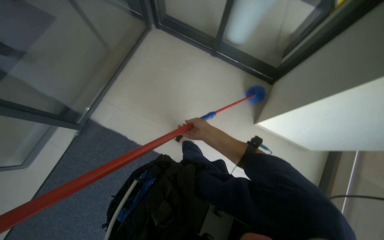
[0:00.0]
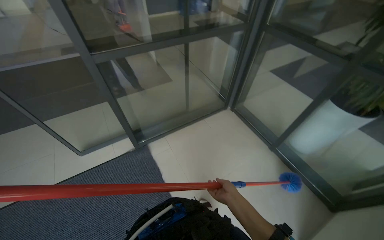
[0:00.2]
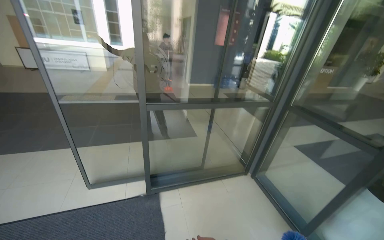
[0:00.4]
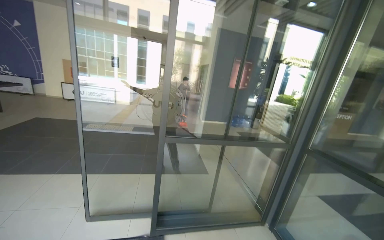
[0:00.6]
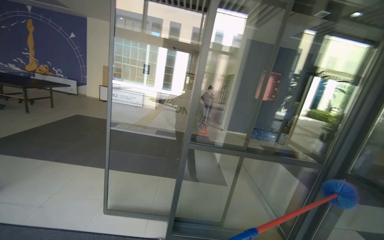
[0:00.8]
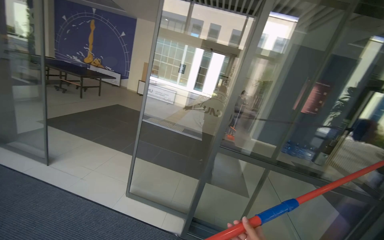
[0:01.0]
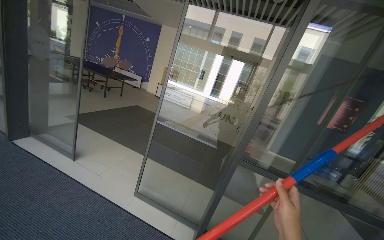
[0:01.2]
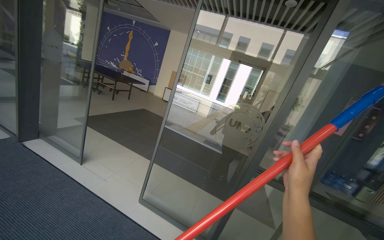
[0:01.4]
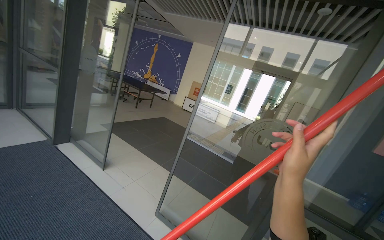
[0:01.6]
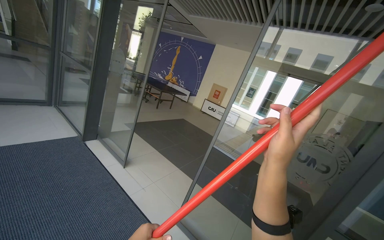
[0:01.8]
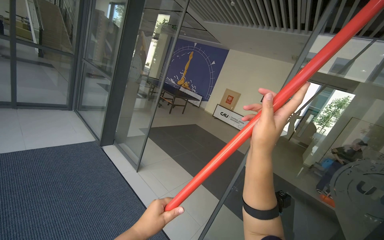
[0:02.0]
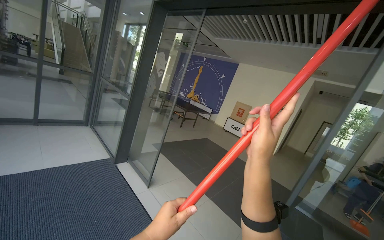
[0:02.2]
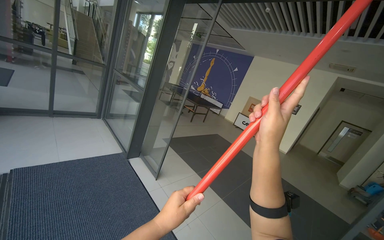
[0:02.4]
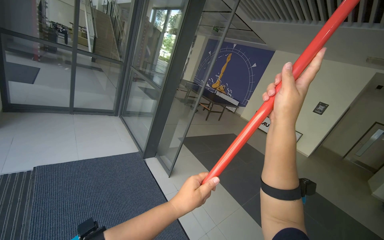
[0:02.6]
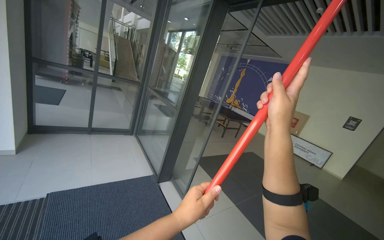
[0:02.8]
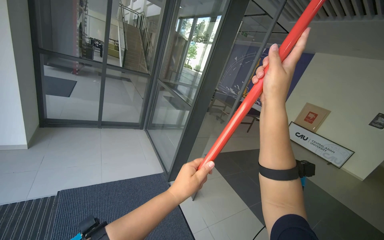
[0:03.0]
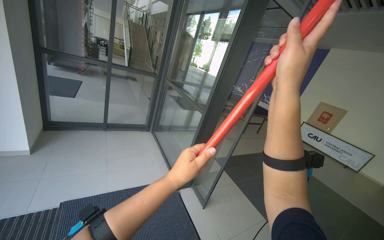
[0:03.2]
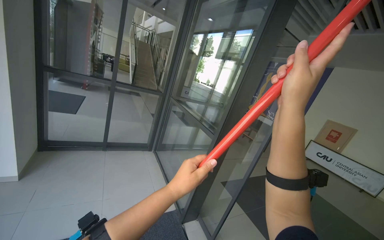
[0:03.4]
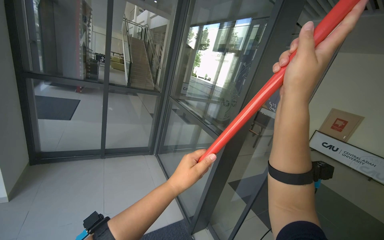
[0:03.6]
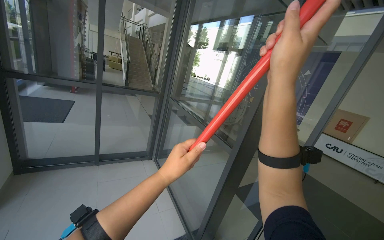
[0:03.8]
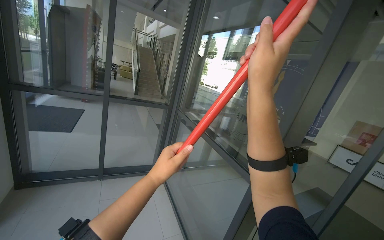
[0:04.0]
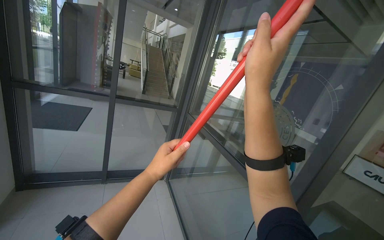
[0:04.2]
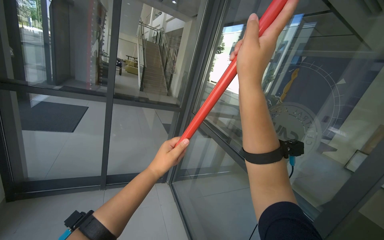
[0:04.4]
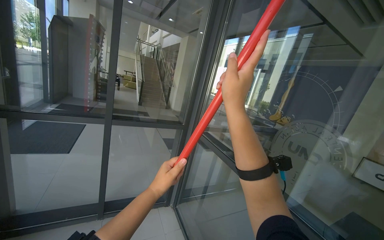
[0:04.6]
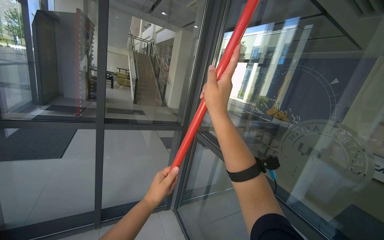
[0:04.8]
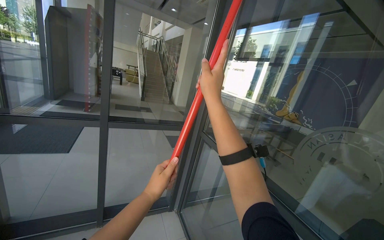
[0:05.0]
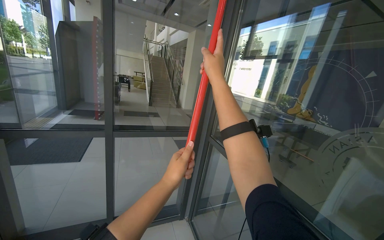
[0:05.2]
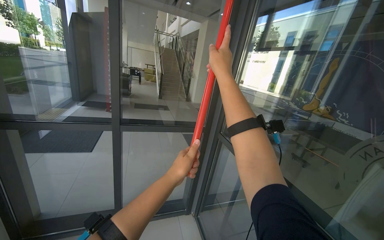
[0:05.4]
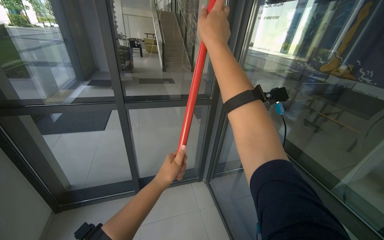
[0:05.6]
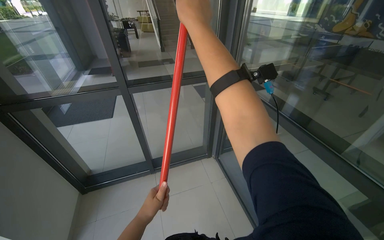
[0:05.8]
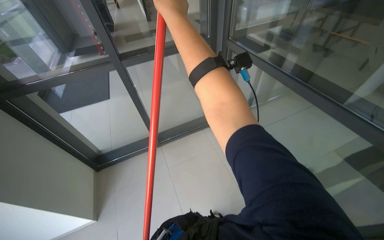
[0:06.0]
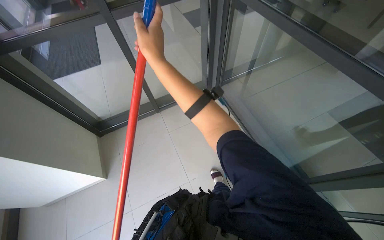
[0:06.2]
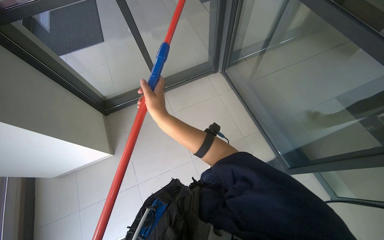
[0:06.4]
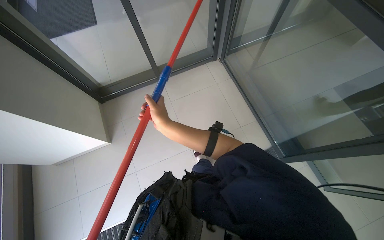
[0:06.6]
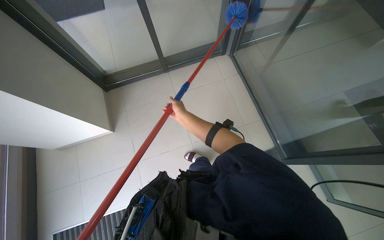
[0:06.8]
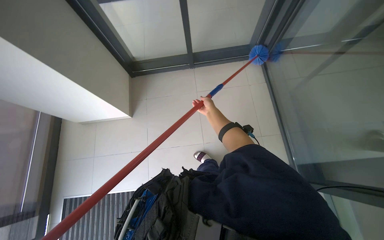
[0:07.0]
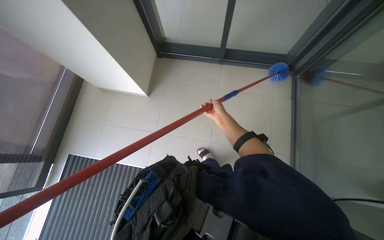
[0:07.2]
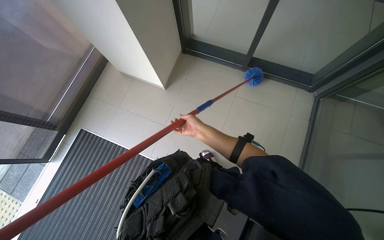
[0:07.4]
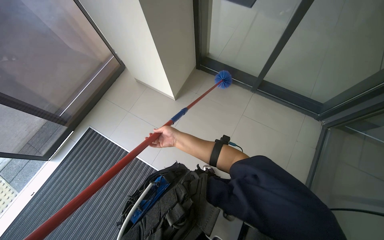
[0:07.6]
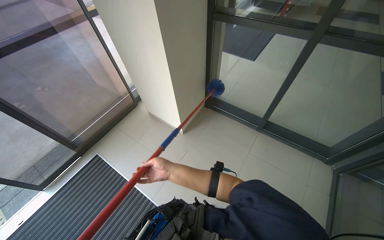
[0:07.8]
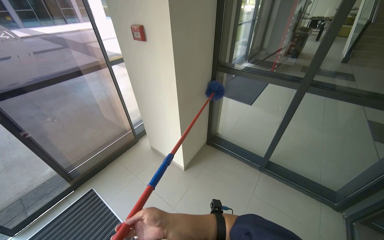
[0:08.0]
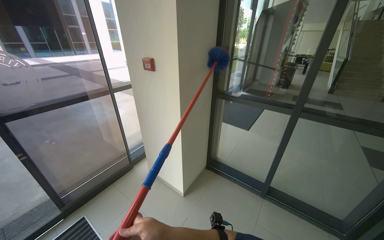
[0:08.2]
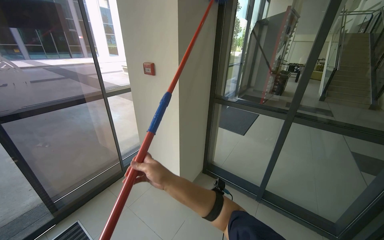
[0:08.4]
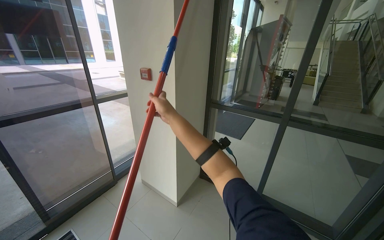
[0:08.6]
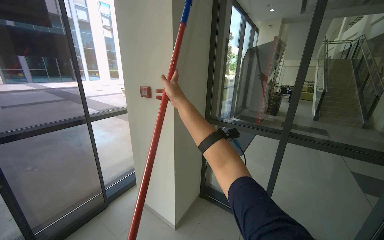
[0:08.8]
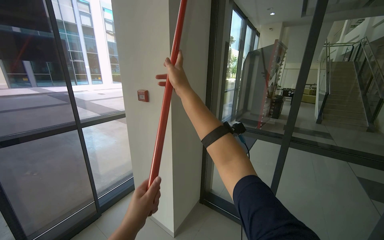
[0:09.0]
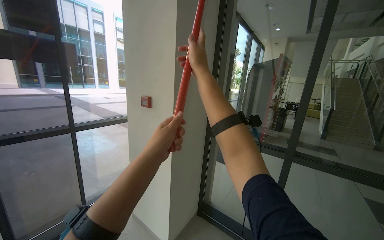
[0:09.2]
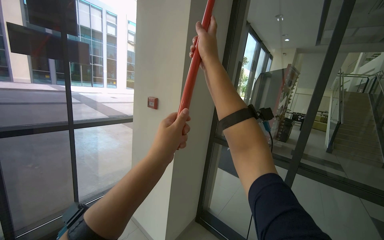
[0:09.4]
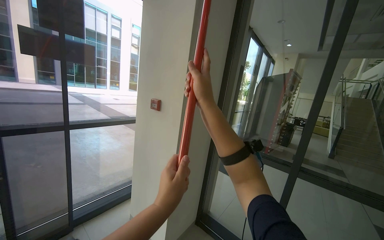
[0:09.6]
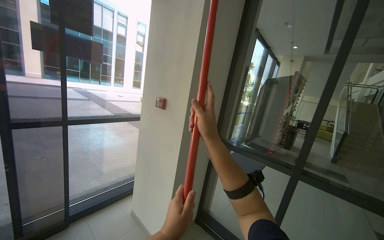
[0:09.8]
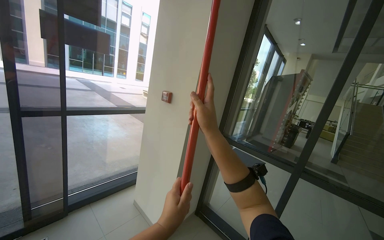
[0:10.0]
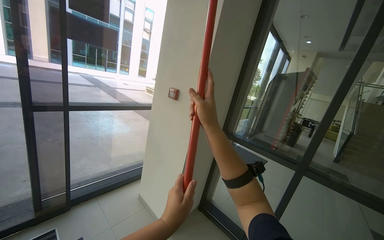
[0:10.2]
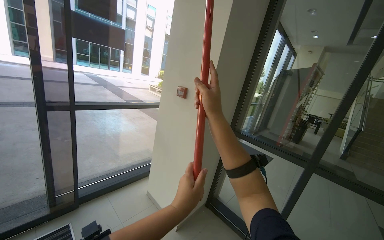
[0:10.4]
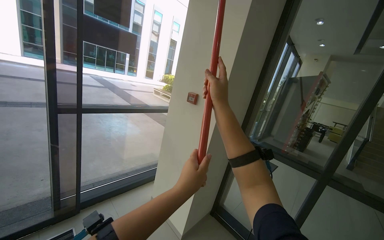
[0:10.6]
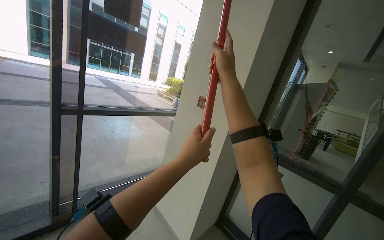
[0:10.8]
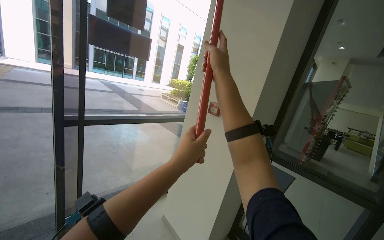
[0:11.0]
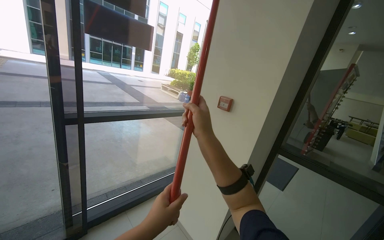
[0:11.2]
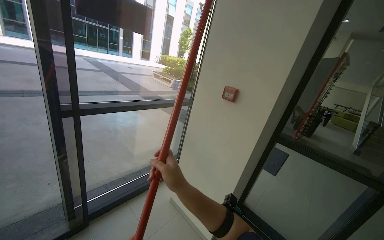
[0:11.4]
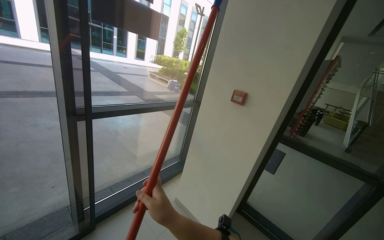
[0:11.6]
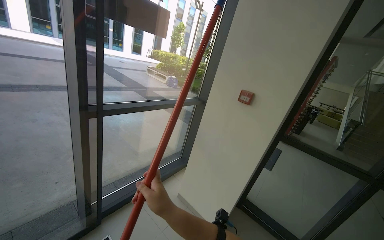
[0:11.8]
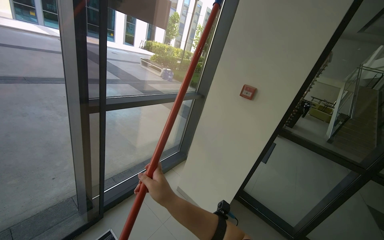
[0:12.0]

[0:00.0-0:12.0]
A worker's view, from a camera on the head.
Job: cleaning windows.
The whole recording: Dusting glass entrance doors and frames. The worker uses a long-handled duster to clean the top and side frames of the glass entrance doors.
0.0 to 1.6 s: The wearer moves about 40 cm. The head turns to the left by approximately 80 degrees. The wearer looks roughly 65 degrees further upward.
1.6 to 3.0 s: The camera travels some 1 m. The view swings roughly 30 degrees to the left.
3.0 to 4.4 s: The wearer moves about 1 m.
4.4 to 6.0 s: The camera travels some 40 cm. The view tips downward by roughly 25 degrees.
6.0 to 7.6 s: The head rotates some 55 degrees to the left. The camera pitches downward, by roughly 25 degrees.
7.6 to 9.0 s: The wearer moves about 1.5 m. The wearer looks approximately 30 degrees further upward.
9.0 to 10.4 s: The left hand moves some 20 cm up the picture and comes back.
10.4 to 12.0 s: The wearer moves roughly 60 cm.

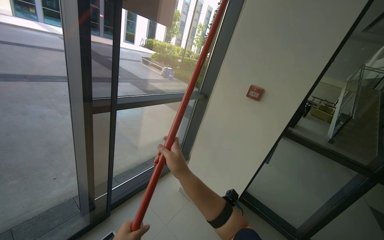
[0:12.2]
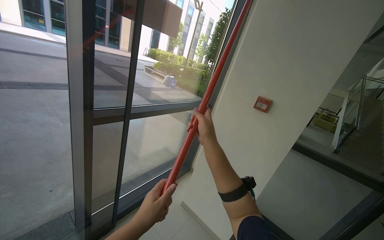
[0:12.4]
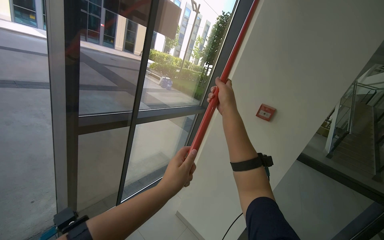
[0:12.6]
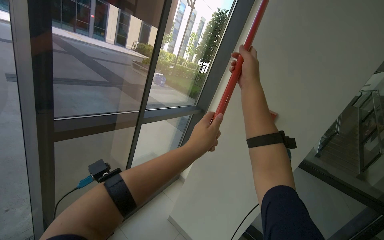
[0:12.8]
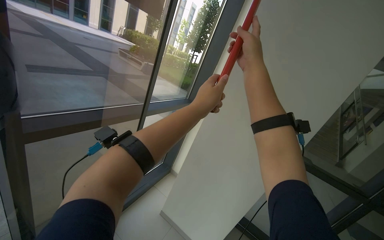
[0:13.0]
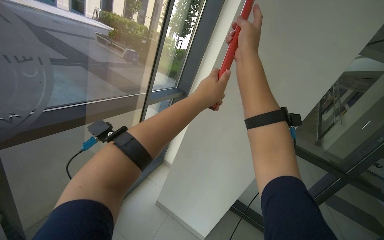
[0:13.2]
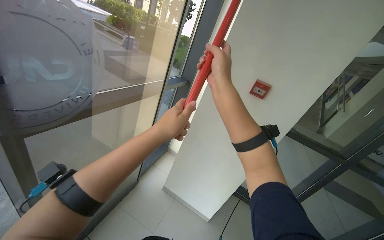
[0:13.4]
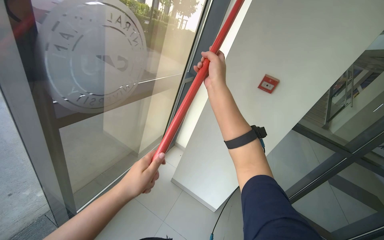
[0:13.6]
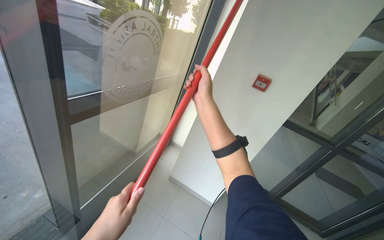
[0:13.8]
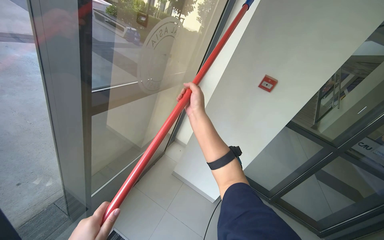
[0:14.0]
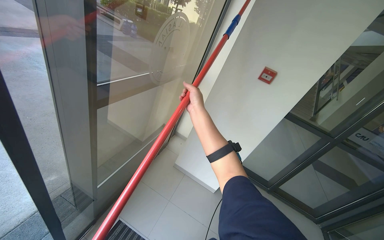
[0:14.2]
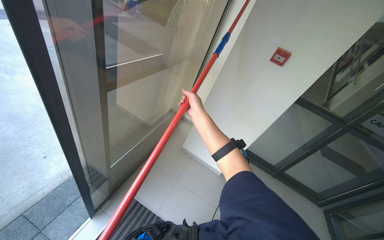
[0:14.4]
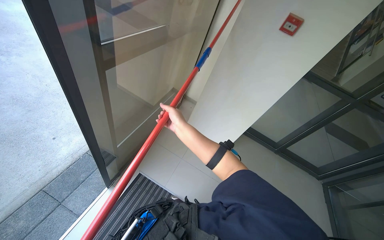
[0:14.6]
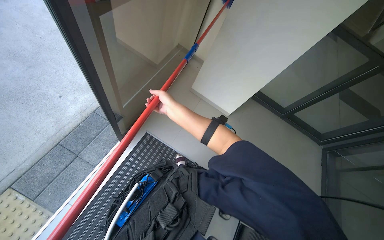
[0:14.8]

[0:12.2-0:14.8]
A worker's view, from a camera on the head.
Job: cleaning windows.
The whole recording: Dusting glass entrance doors and frames. The worker uses a long-handled duster to clean the top and side frames of the glass entrance doors.
12.2 to 13.4 s: The right hand is displaced up the picture by approximately 35 cm.
13.4 to 14.8 s: The view tips downward by some 35 degrees.

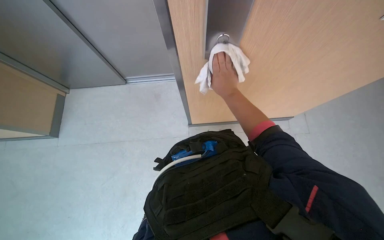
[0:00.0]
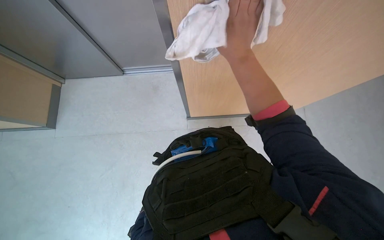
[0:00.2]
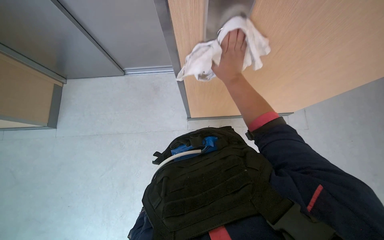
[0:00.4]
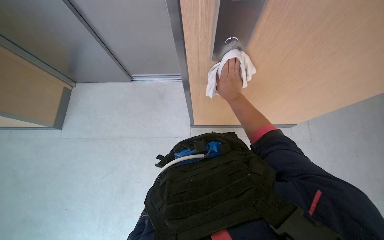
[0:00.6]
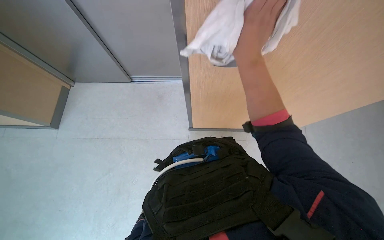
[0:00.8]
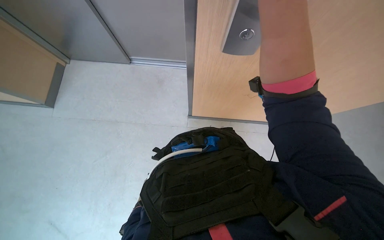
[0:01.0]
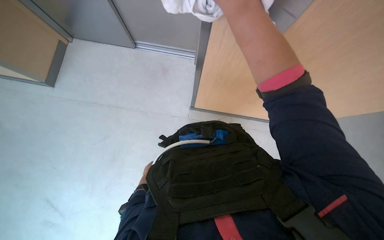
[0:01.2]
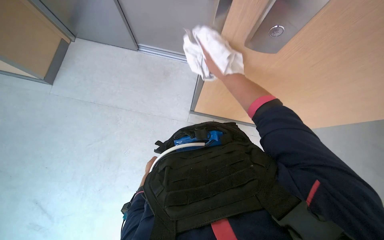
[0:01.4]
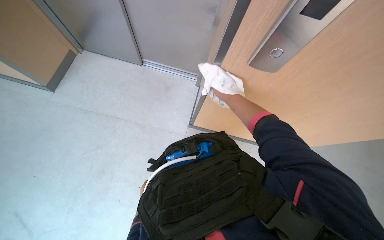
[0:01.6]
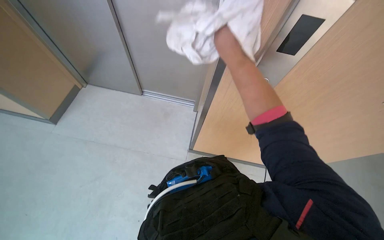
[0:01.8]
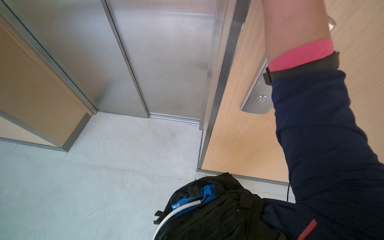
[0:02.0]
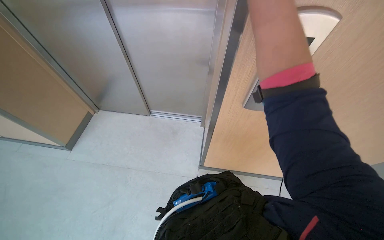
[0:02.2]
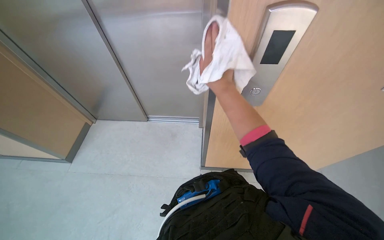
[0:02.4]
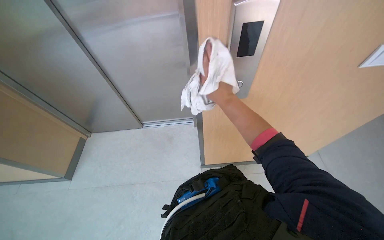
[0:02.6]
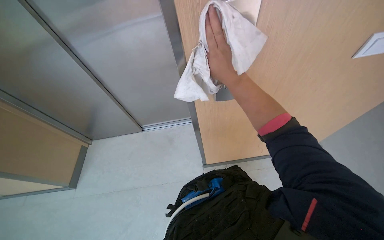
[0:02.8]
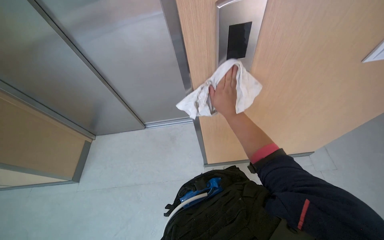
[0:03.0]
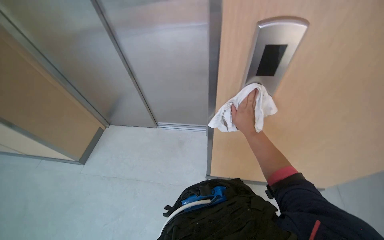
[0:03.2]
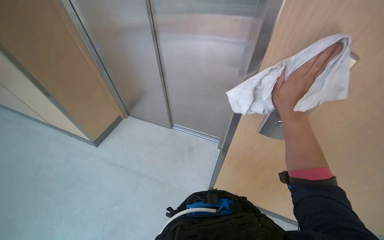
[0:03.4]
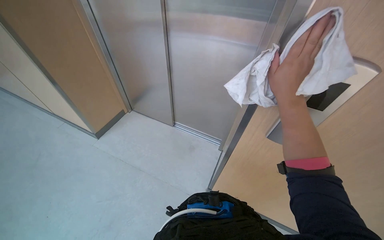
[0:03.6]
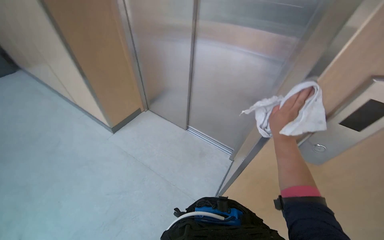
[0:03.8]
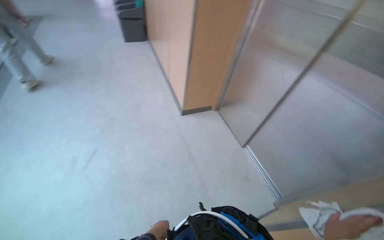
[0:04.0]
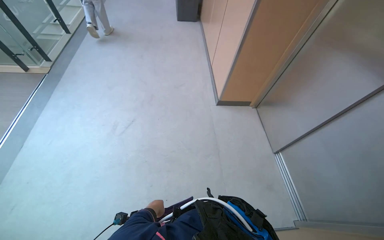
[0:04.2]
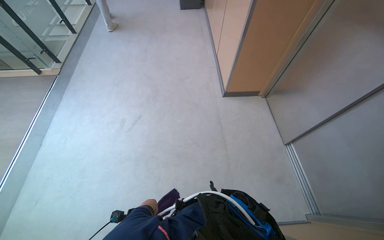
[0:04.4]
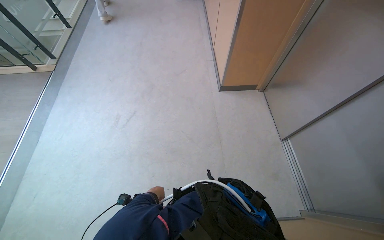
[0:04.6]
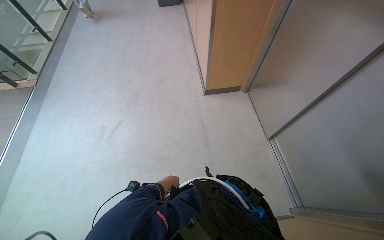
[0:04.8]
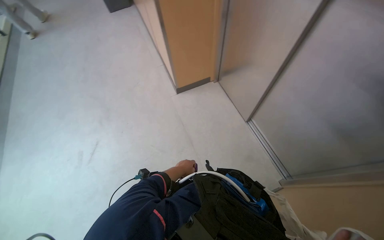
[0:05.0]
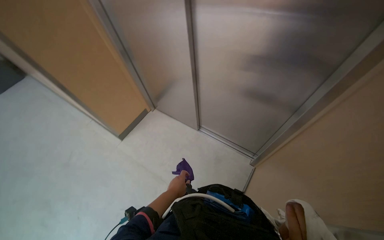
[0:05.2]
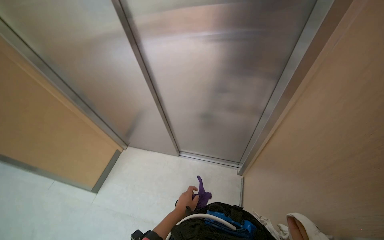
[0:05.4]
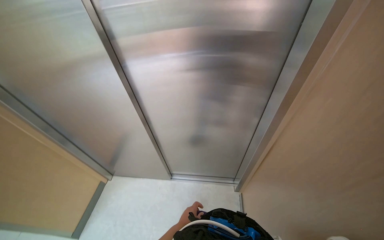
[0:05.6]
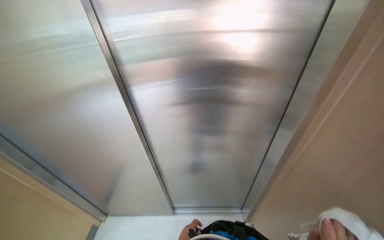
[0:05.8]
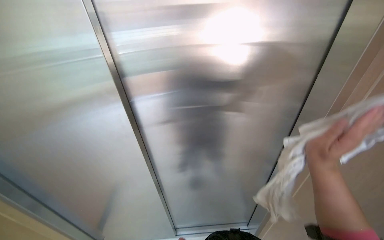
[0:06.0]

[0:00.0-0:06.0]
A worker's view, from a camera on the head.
Job: wiping surfaces.
The whole recording: Wiping stainless steel wall. The worker wipes a stainless steel wall with a white cloth.
0.0 to 1.6 s: The right hand moves nearer and farther over approximately 20 cm, changing direction 3 times.
1.6 to 3.0 s: The wearer looks roughly 15 degrees further upward. The right hand travels up the picture and back again, about 30 cm each way.
3.0 to 4.4 s: The head rotates some 90 degrees to the left.
4.4 to 6.0 s: The head turns to the right by some 90 degrees. The view tilts approximately 45 degrees upward.
